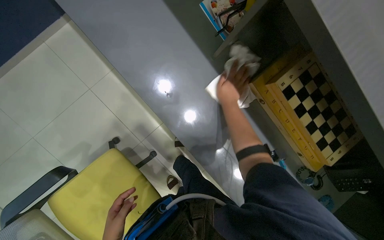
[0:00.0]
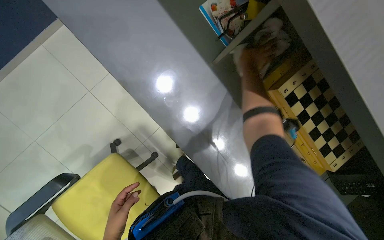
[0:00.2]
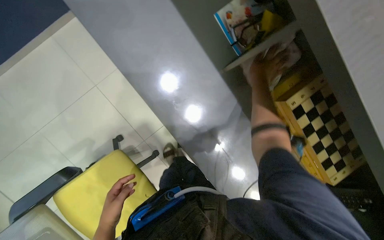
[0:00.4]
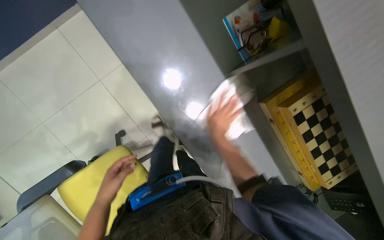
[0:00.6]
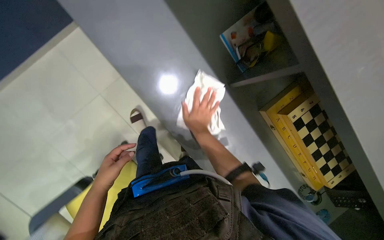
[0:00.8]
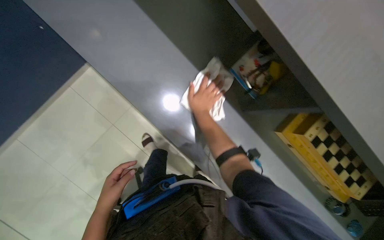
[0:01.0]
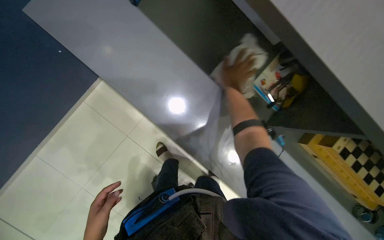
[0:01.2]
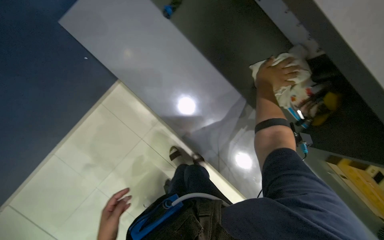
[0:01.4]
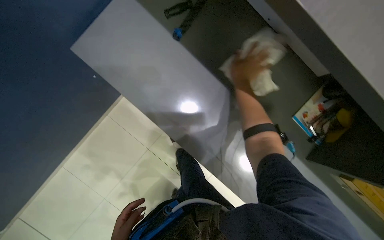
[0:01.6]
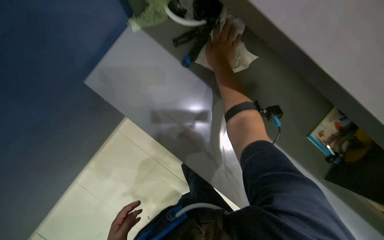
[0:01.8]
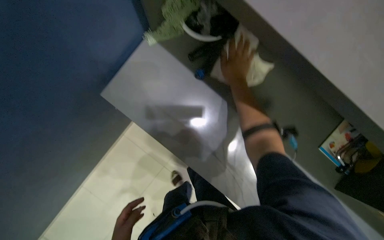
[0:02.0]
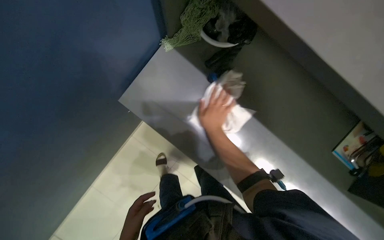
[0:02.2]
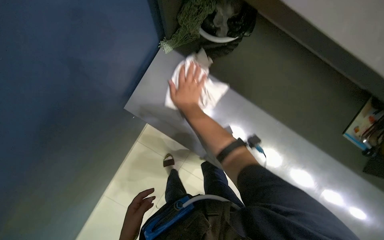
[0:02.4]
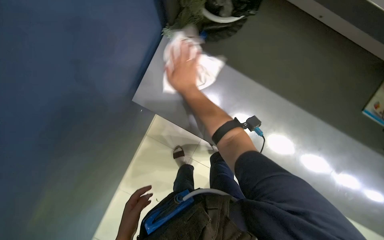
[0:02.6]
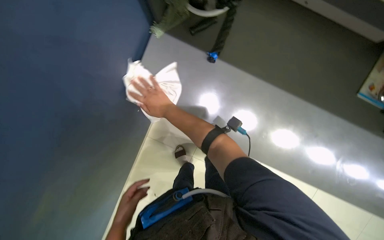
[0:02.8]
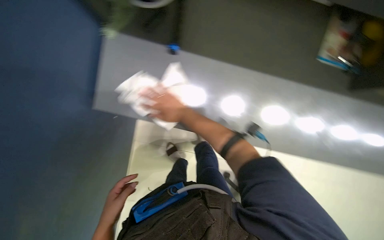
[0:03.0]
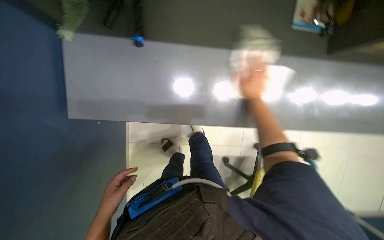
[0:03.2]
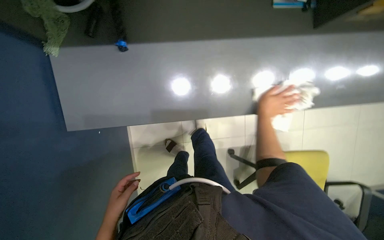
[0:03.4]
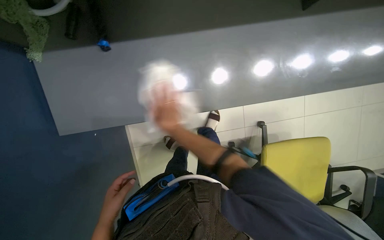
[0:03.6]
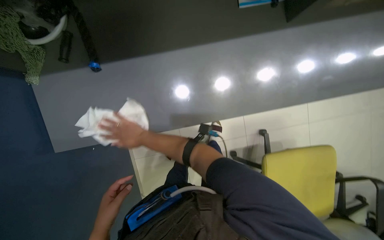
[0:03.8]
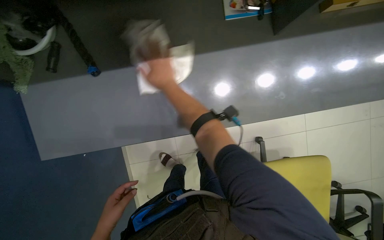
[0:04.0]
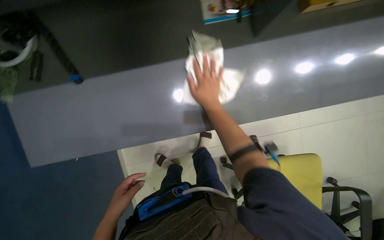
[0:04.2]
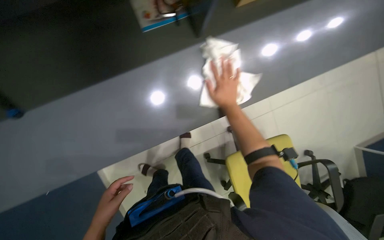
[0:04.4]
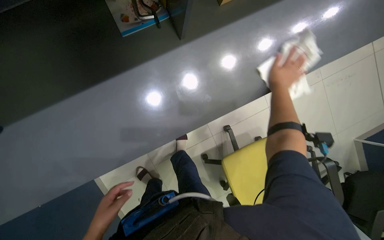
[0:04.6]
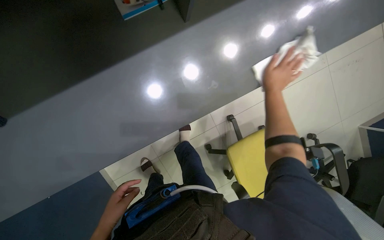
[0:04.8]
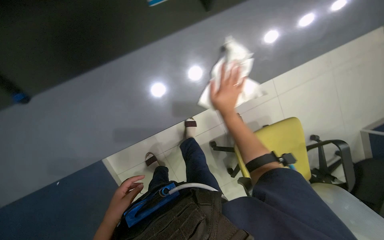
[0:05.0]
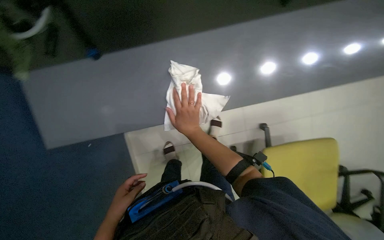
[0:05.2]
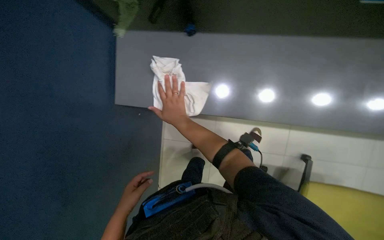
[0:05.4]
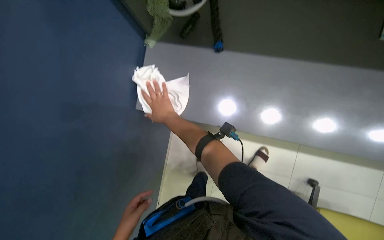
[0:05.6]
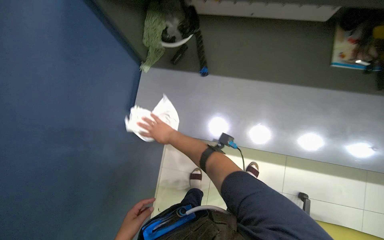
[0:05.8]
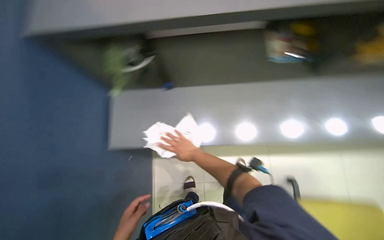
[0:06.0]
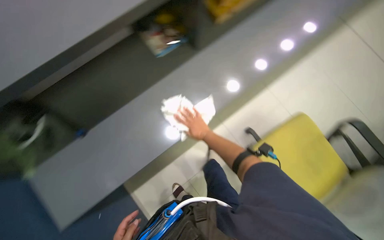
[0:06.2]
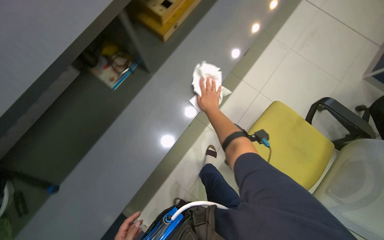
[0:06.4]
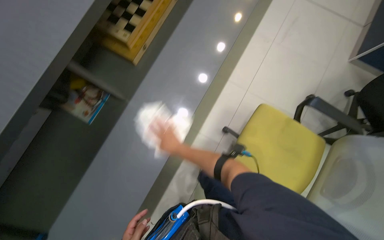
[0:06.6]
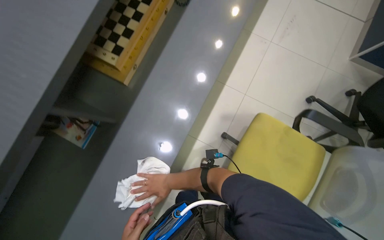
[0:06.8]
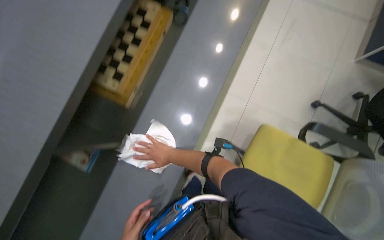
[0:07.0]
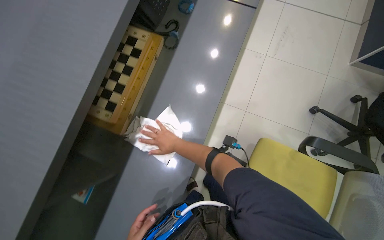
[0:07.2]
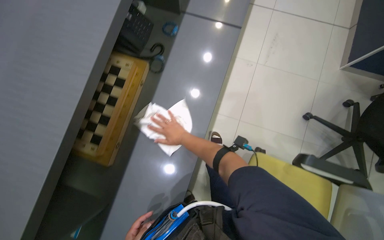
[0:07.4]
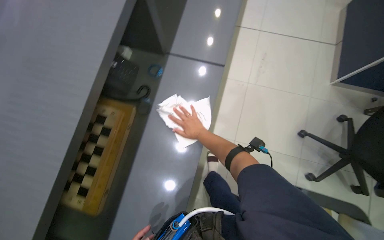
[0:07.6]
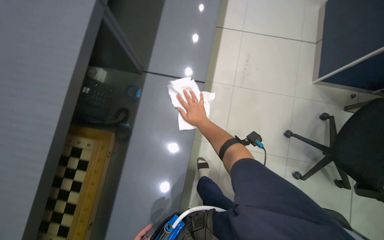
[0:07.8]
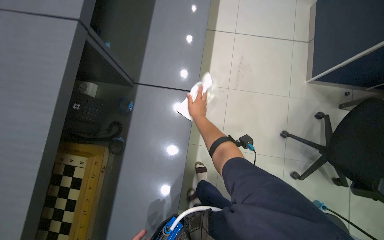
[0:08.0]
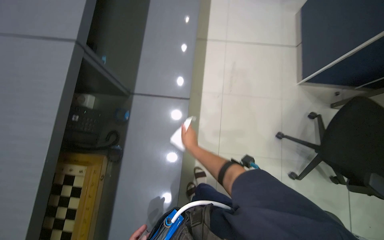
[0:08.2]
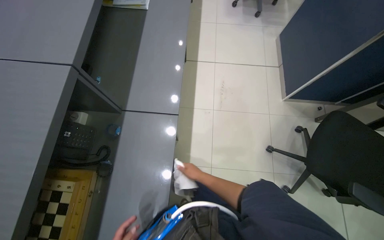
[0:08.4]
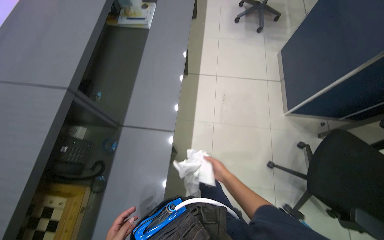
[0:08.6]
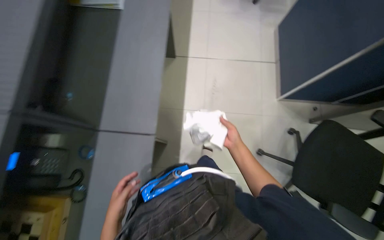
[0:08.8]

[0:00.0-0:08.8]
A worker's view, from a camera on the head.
Job: wiping surfaces.
The whole recording: Wiping office counter. The worker wipes the long office counter with a white cloth.
0:00.0 to 0:01.4: The head travels approximately 50 cm.
0:01.4 to 0:03.0: The scene turns some 30 degrees counterclockwise in the picture.
0:03.0 to 0:04.4: The head travels some 40 cm. The scene rotates counterclockwise by roughly 30 degrees.
0:05.8 to 0:07.4: The camera travels some 60 cm. The camera pitches upward, by some 10 degrees. The scene turns approximately 30 degrees counterclockwise in the picture.
0:07.4 to 0:08.8: The wearer moves some 50 cm.

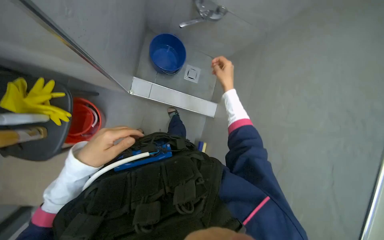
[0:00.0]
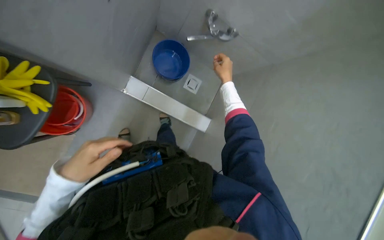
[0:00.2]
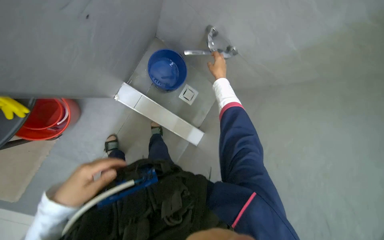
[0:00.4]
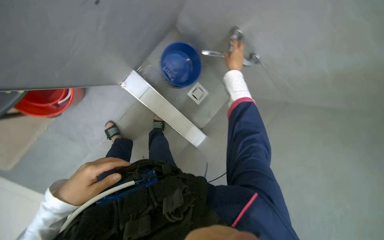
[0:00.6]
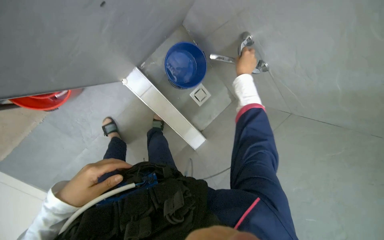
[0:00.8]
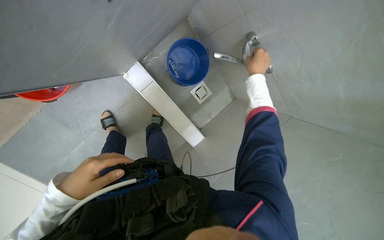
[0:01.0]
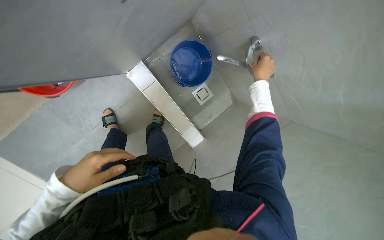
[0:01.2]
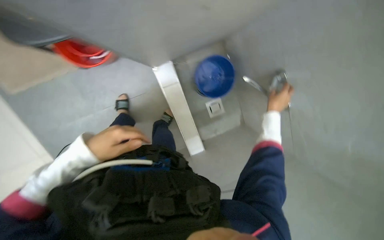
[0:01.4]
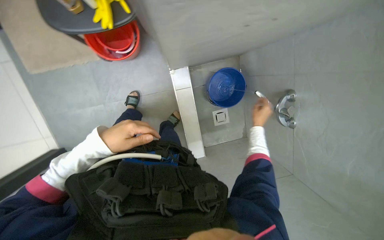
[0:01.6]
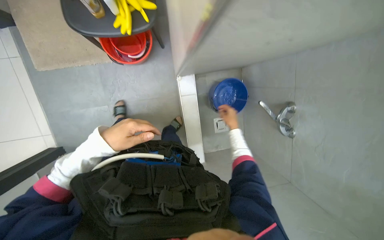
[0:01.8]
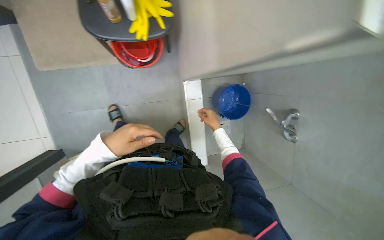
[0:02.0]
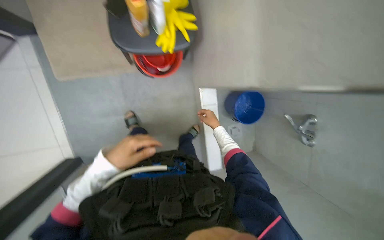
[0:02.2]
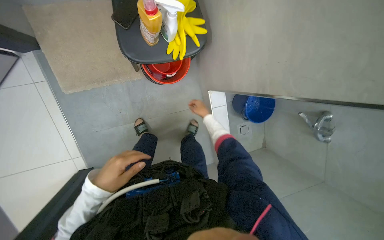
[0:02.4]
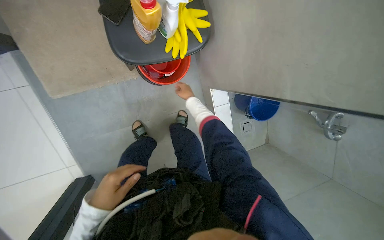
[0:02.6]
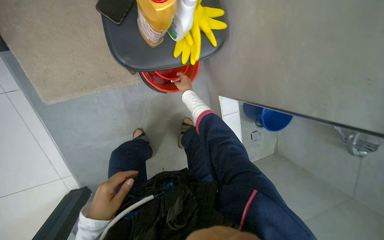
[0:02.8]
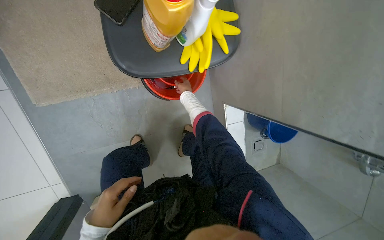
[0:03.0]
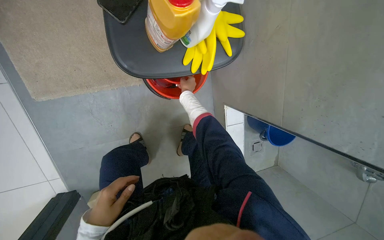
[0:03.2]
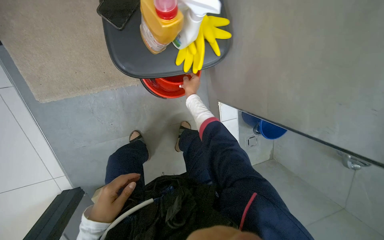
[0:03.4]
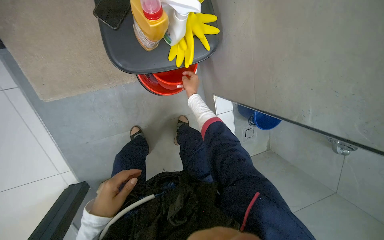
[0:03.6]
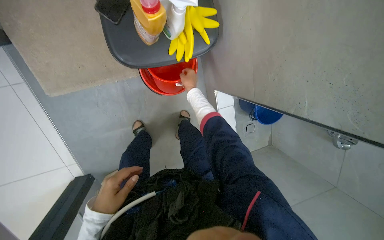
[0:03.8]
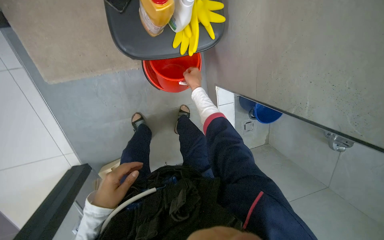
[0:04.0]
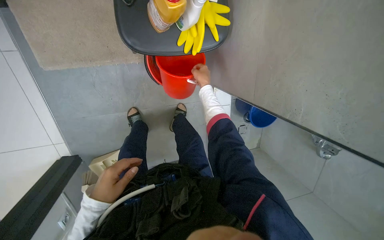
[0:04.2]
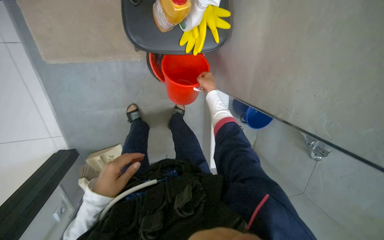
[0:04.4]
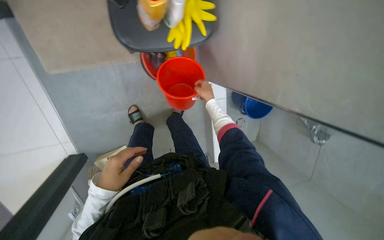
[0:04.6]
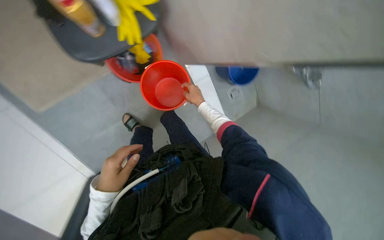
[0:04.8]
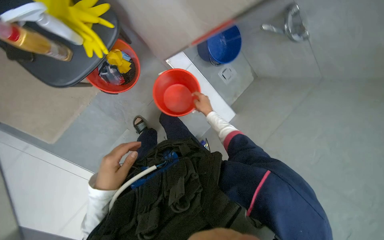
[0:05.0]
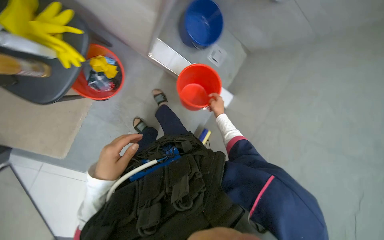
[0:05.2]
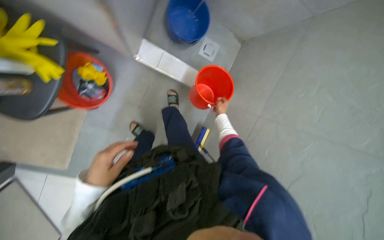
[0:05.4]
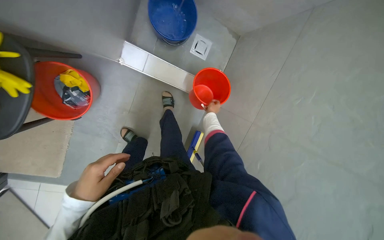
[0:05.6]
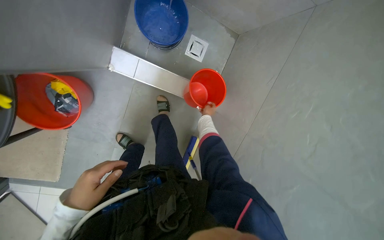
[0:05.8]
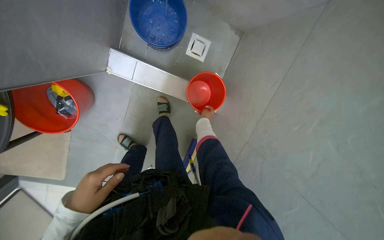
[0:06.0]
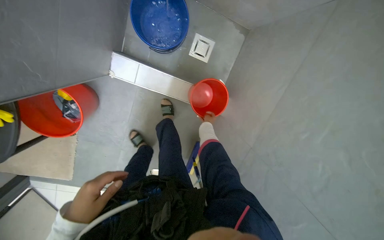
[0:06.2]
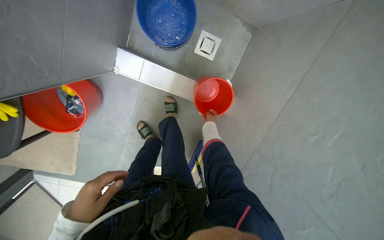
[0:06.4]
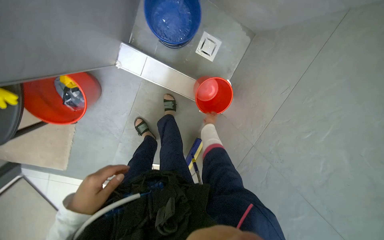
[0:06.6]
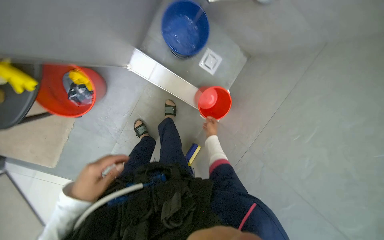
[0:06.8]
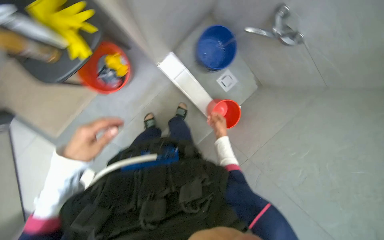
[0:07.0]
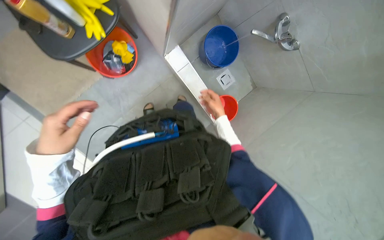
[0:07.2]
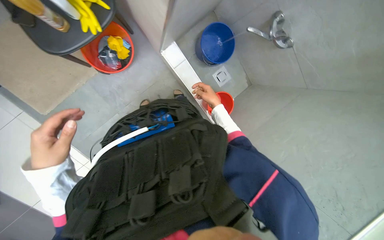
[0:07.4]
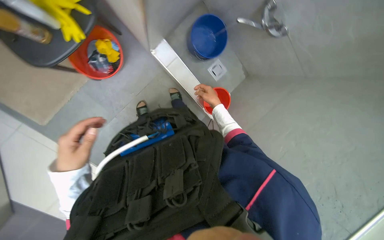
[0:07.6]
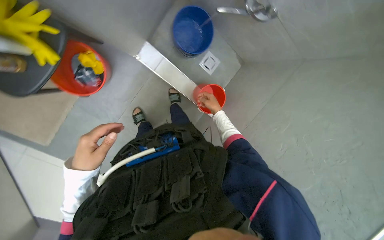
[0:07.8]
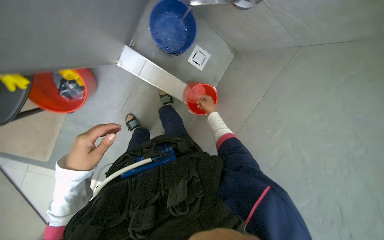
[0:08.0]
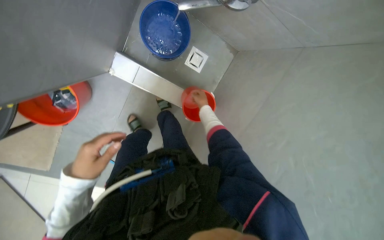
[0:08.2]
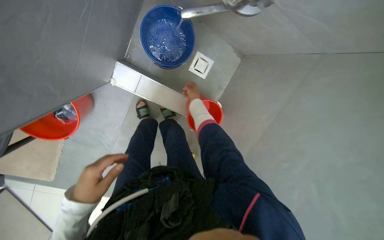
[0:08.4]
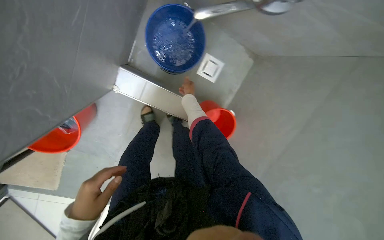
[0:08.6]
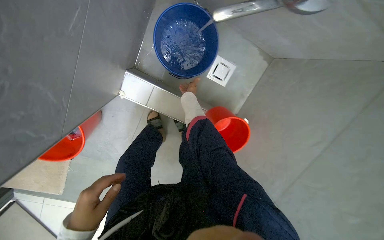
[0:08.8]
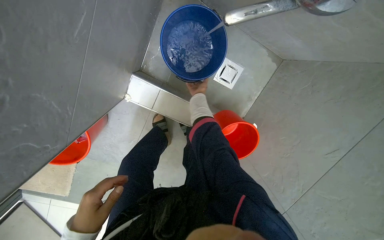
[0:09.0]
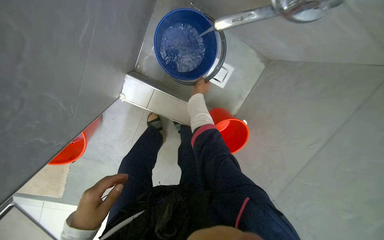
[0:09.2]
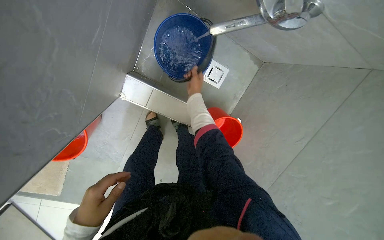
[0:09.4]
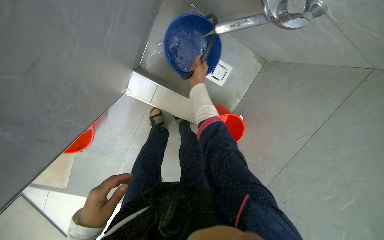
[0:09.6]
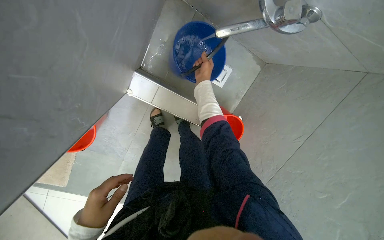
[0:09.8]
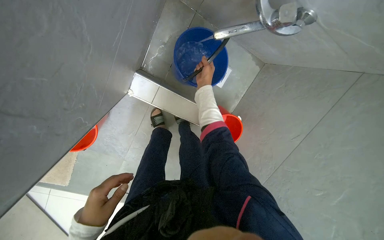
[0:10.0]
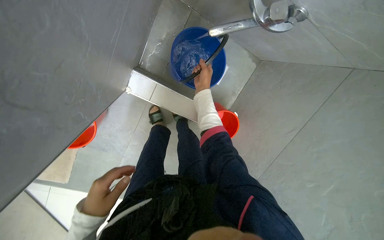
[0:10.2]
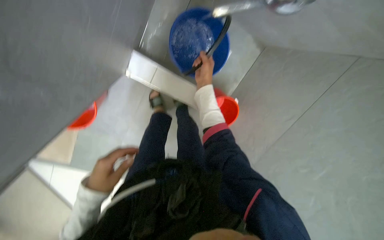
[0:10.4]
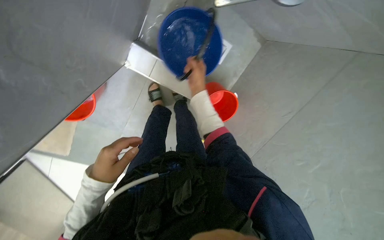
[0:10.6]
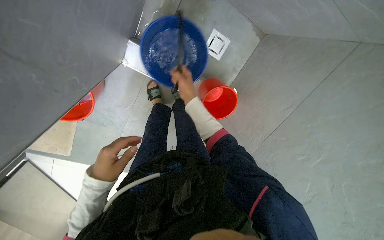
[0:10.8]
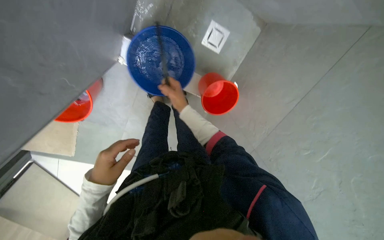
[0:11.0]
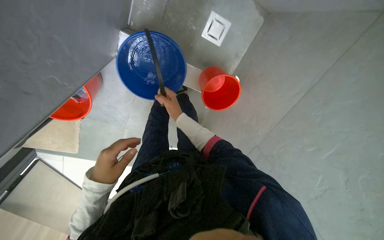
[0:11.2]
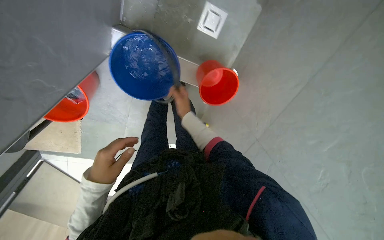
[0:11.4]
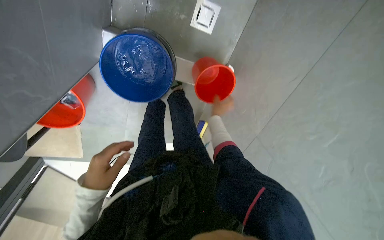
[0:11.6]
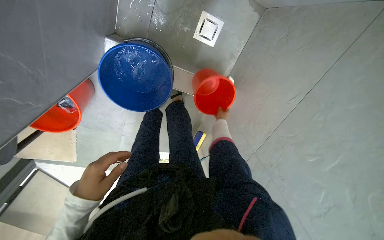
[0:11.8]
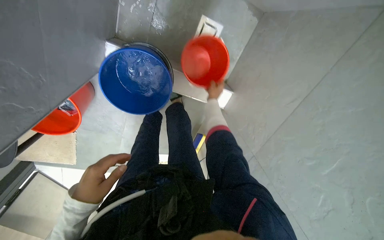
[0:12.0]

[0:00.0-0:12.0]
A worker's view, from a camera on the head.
Job: preparing cleaning supplies.
The whole recording: Preparing cleaning solution. The worker prepares cleaning solution by pouring liquids into a bucket and then into the cleaning cart.
0:00.0 to 0:01.6: The scene turns approximately 60 degrees clockwise in the picture.
0:01.6 to 0:03.0: The wearer moves some 50 cm.
0:03.0 to 0:04.4: The right hand travels nearer to the camera and to the right by some 30 cm.
0:04.4 to 0:06.0: The head travels about 70 cm. The view pans to the left by about 20 degrees. The wearer looks approximately 15 degrees further downward. The scene rotates counterclockwise by roughly 60 degrees.
0:06.0 to 0:07.6: The right hand heads nearer to the camera, covering approximately 30 cm, while the left hand heads to the left, covering approximately 15 cm.
0:07.6 to 0:09.0: The wearer moves roughly 50 cm.
0:09.0 to 0:10.4: The right hand goes roughly 25 cm nearer to the camera.
0:10.4 to 0:12.0: The right hand travels farther from the camera by approximately 15 cm, and travels to the left and back again, some 10 cm each way.
